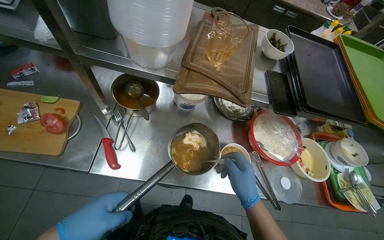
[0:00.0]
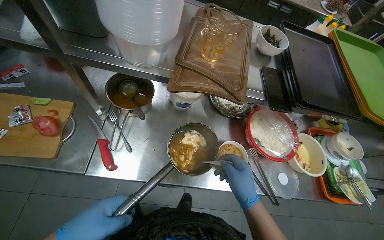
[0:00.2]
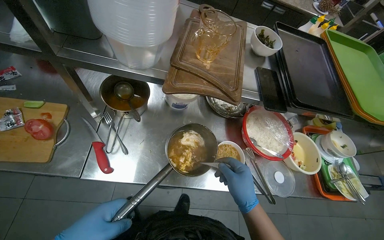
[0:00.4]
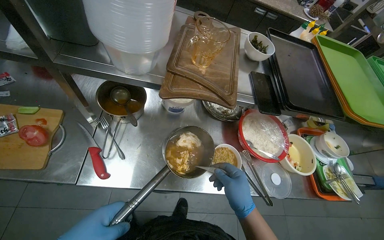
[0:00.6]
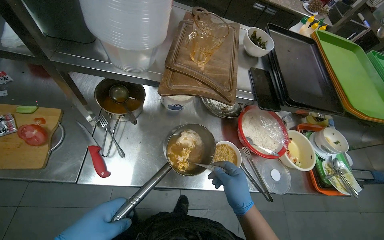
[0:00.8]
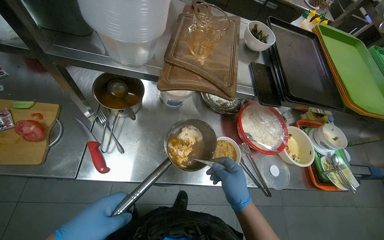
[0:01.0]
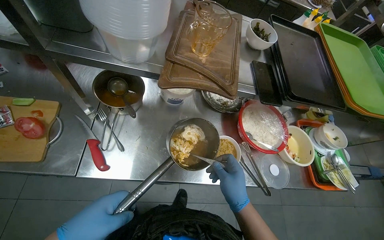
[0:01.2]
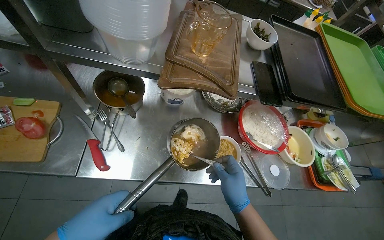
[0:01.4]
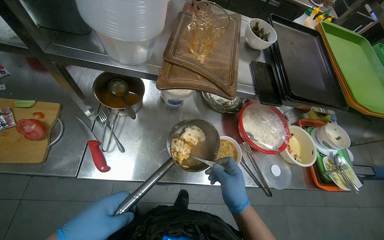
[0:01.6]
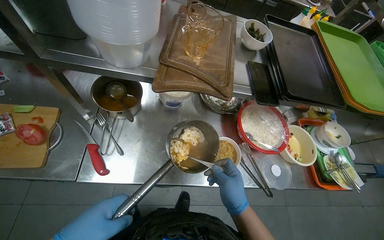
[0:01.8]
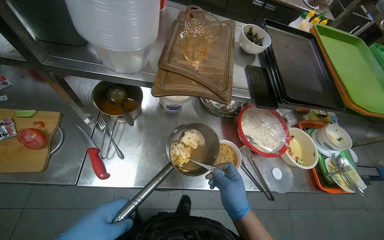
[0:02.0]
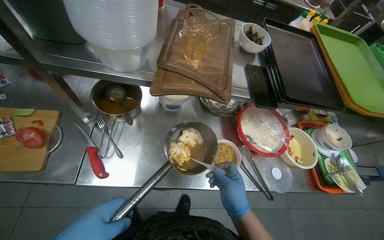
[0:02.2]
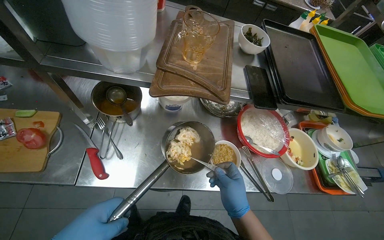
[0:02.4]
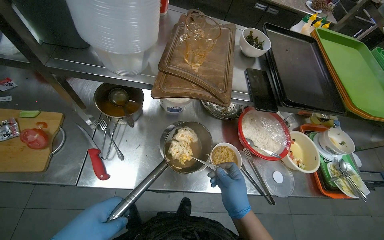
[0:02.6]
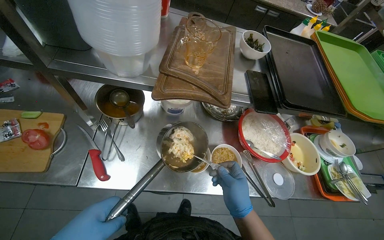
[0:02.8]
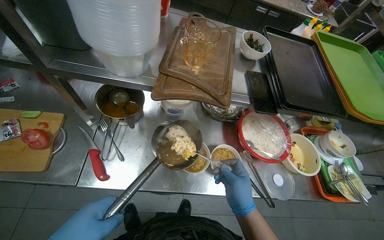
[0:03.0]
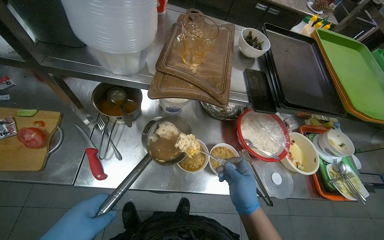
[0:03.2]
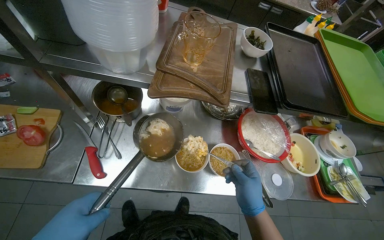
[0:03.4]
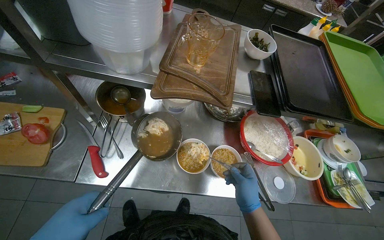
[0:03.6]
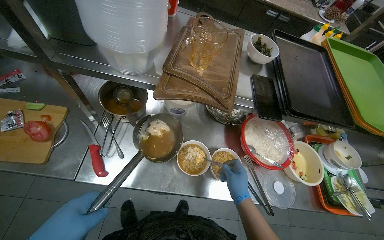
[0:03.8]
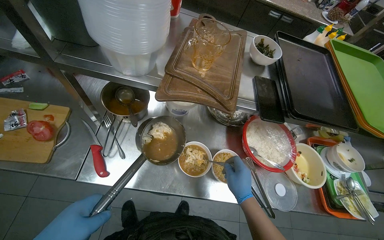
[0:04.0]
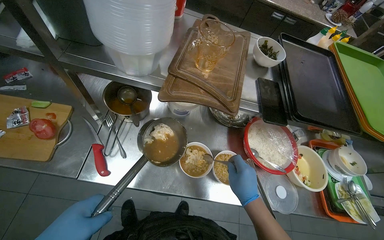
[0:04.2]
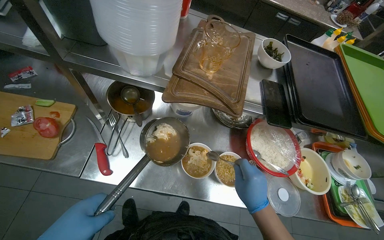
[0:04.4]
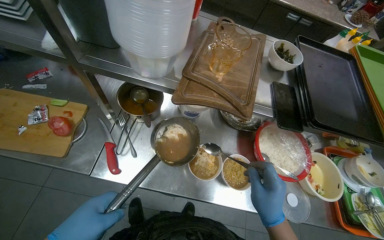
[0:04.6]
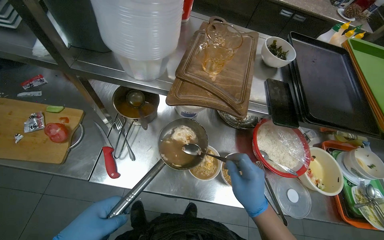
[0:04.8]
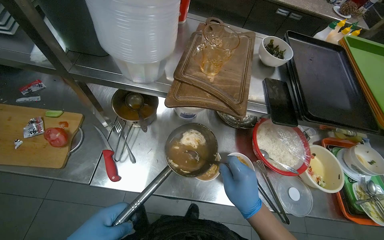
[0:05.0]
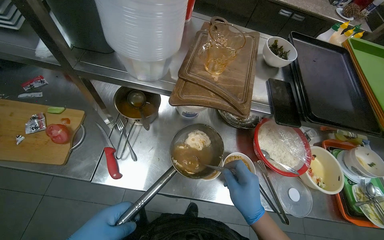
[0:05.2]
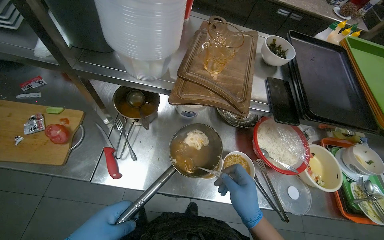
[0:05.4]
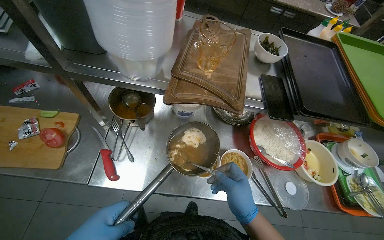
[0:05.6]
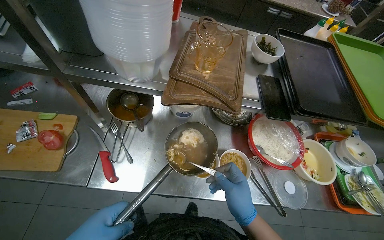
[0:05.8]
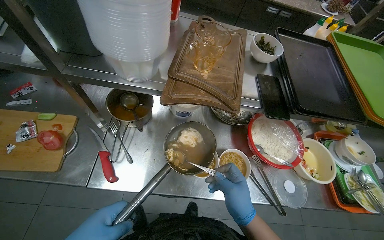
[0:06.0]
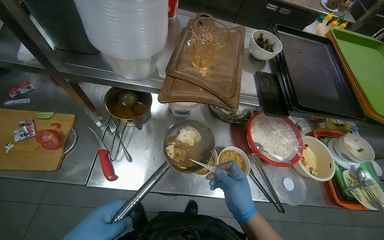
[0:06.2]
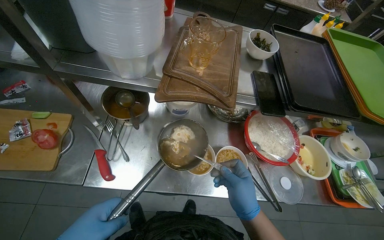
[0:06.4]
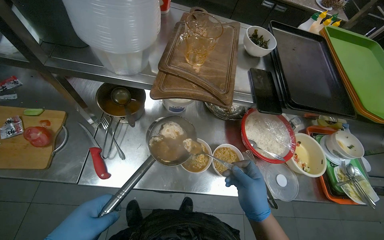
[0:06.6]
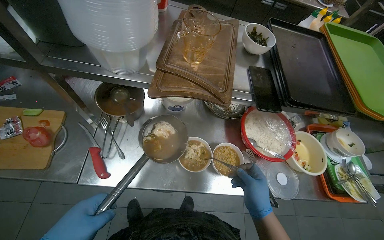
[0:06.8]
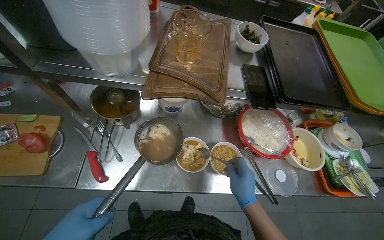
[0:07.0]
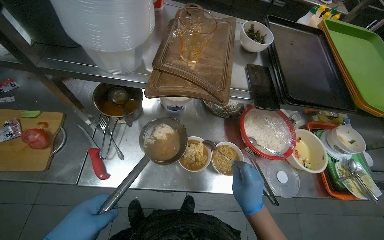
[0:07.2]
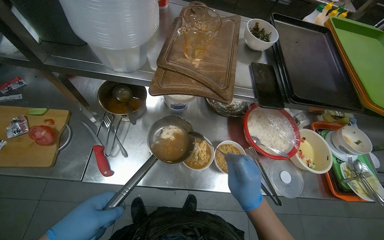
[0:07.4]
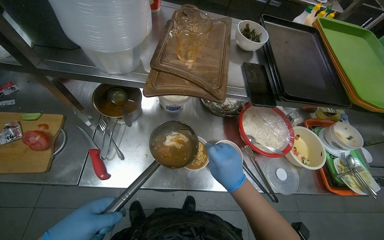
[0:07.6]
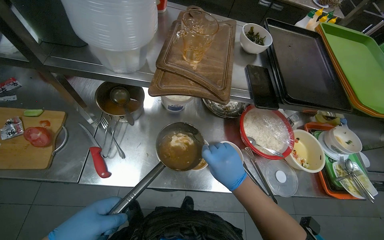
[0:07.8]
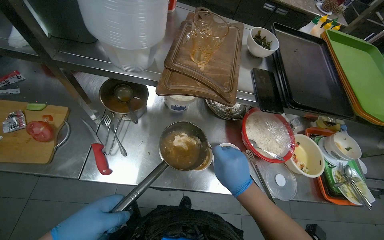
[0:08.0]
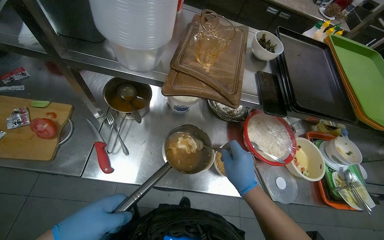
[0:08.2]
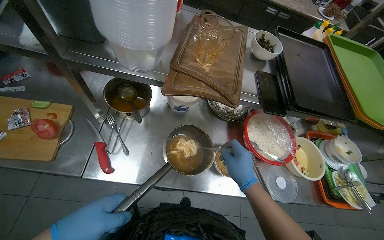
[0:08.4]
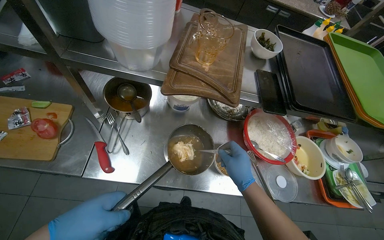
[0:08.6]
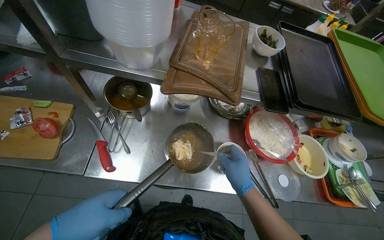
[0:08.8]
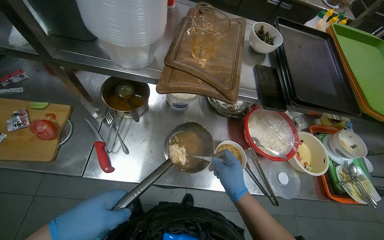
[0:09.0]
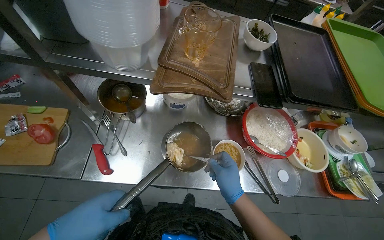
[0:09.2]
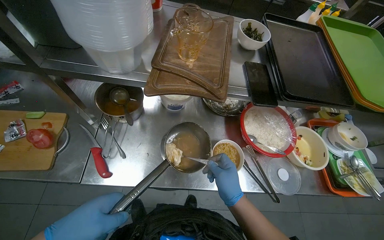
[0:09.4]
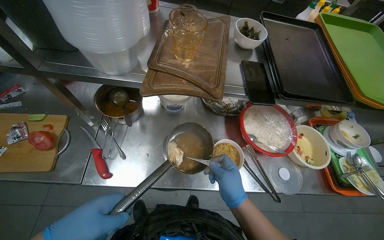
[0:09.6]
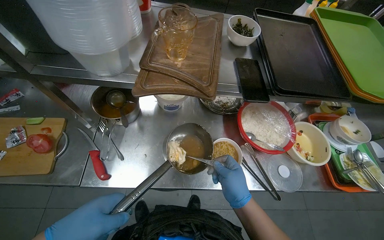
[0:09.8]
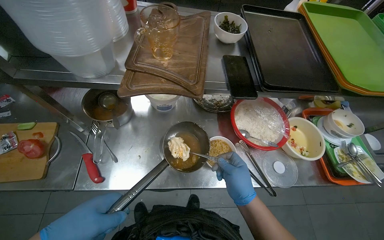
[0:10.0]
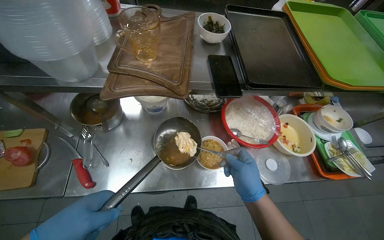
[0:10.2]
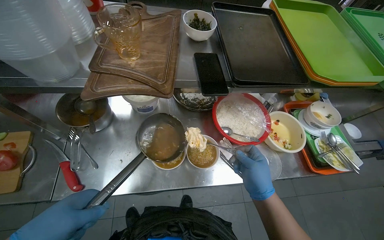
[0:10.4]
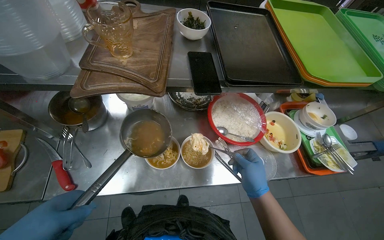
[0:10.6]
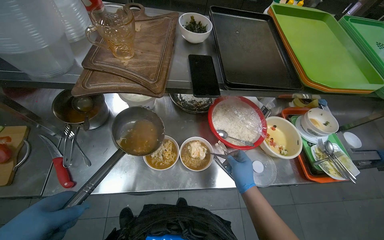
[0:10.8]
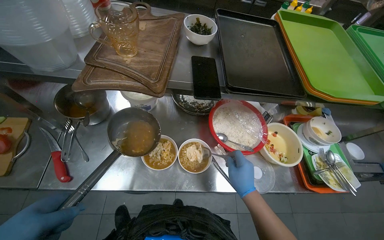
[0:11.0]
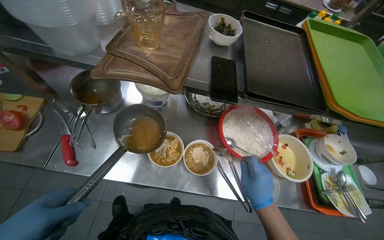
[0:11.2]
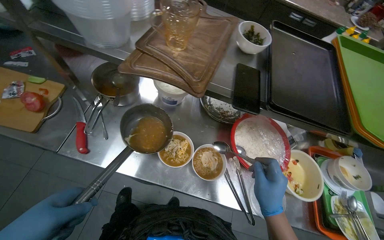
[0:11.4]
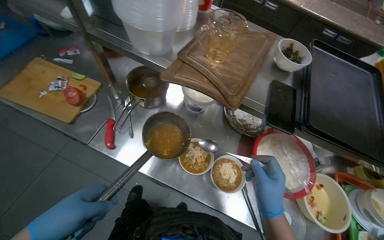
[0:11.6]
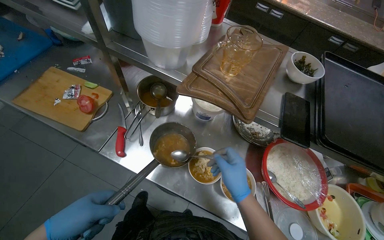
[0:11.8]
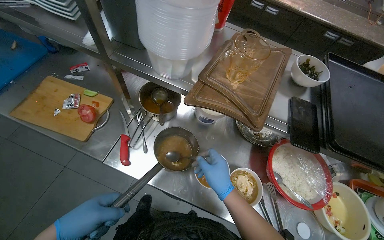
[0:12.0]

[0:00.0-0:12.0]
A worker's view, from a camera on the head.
Job: preparing food.
The whole recording: Placing prepared meal into white dish. The worker places the prepared meal into a white dish.
0:09.0 to 0:10.4: The right hand is displaced to the right by roughly 15 cm.
0:10.4 to 0:12.0: The wearer's head swings approximately 25 degrees to the left. The right hand is displaced to the left by about 25 cm, and goes farther from the camera and returns, about 5 cm each way.

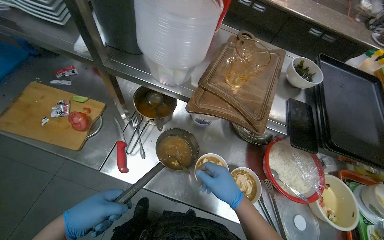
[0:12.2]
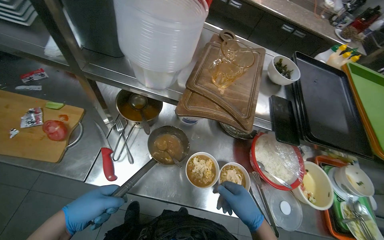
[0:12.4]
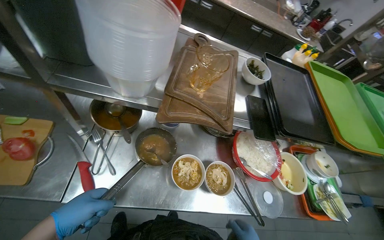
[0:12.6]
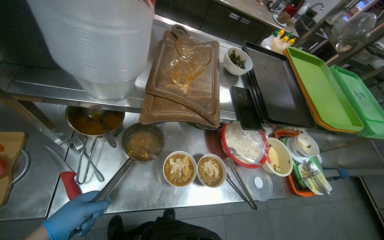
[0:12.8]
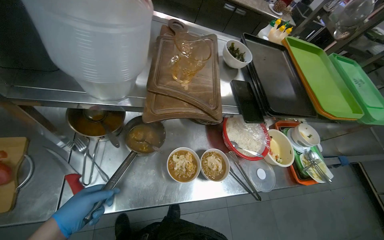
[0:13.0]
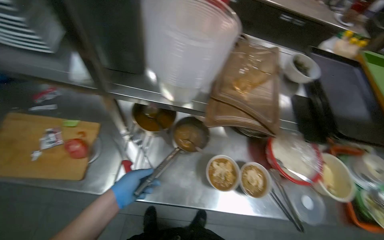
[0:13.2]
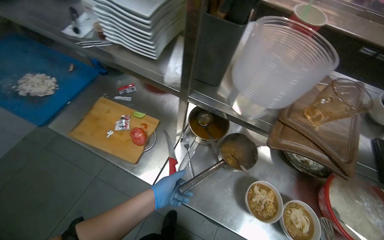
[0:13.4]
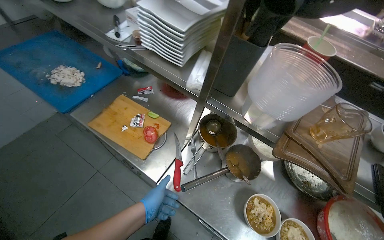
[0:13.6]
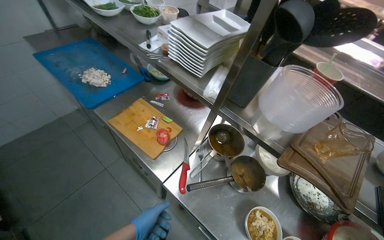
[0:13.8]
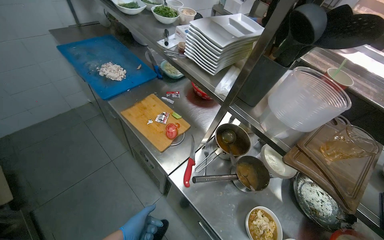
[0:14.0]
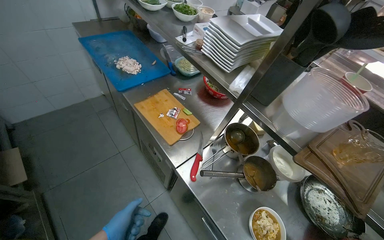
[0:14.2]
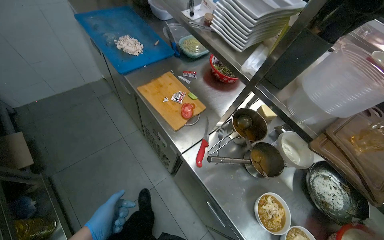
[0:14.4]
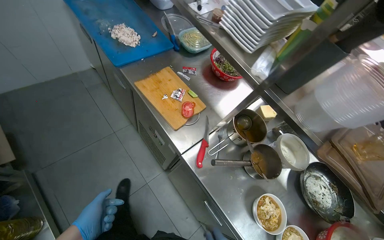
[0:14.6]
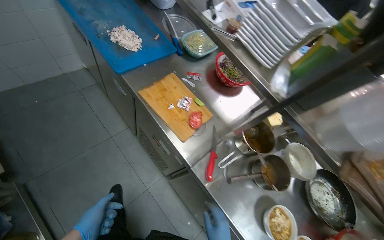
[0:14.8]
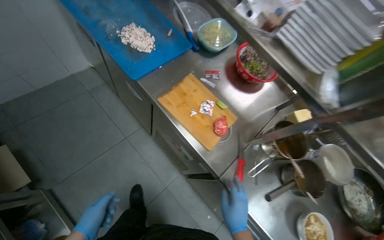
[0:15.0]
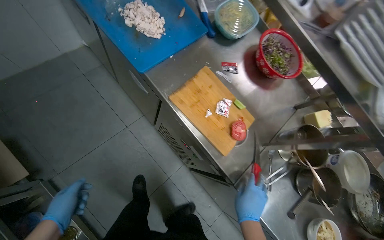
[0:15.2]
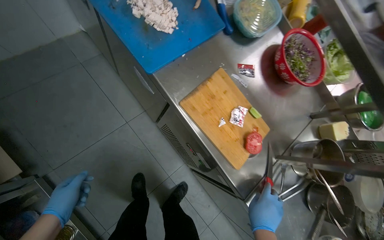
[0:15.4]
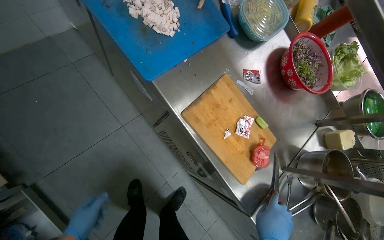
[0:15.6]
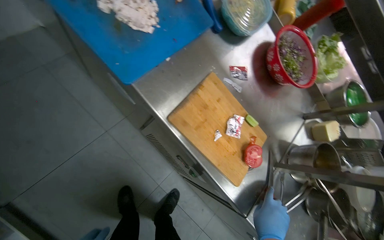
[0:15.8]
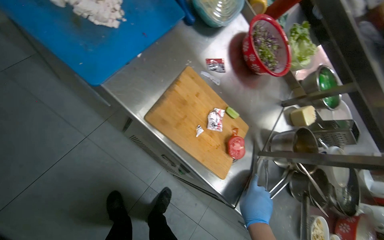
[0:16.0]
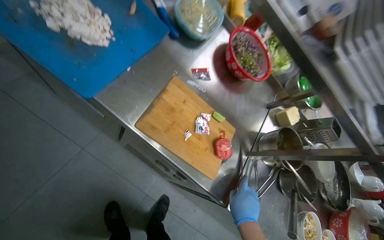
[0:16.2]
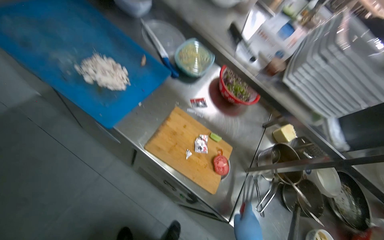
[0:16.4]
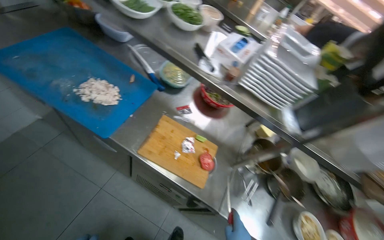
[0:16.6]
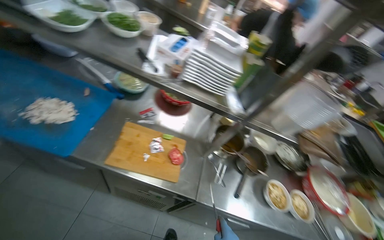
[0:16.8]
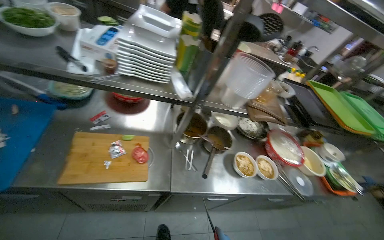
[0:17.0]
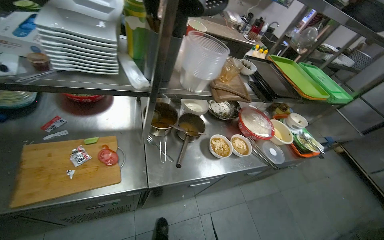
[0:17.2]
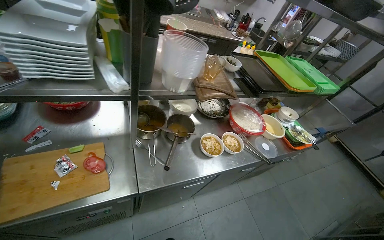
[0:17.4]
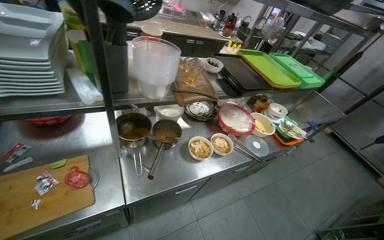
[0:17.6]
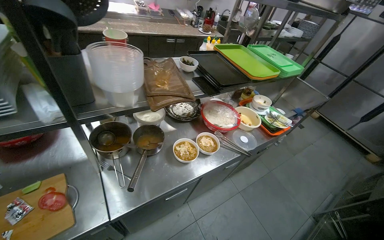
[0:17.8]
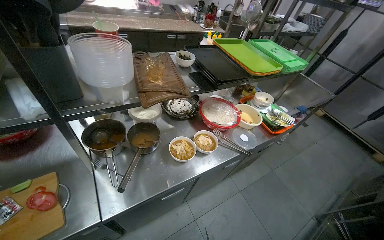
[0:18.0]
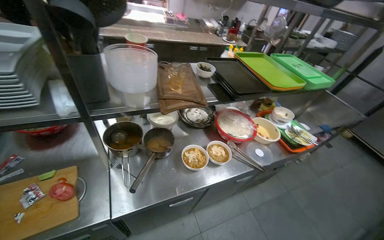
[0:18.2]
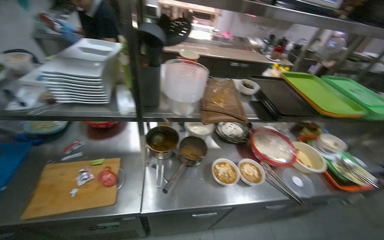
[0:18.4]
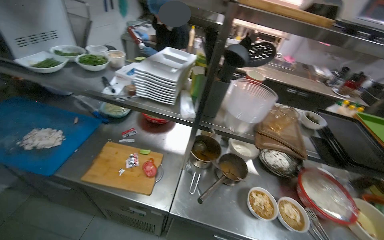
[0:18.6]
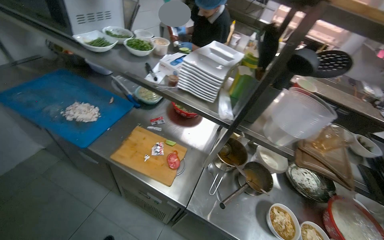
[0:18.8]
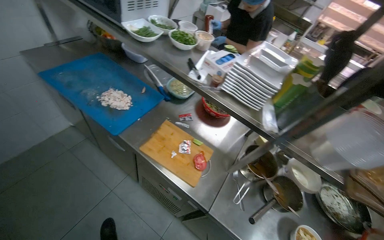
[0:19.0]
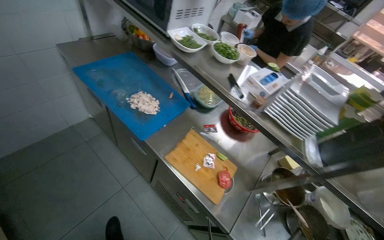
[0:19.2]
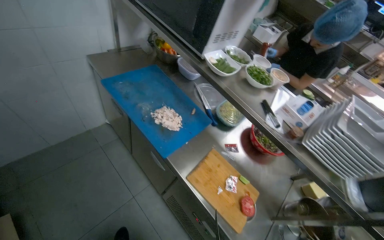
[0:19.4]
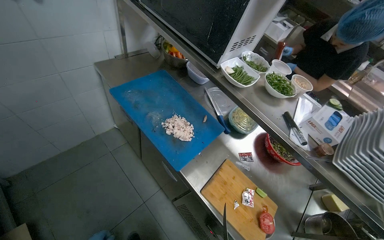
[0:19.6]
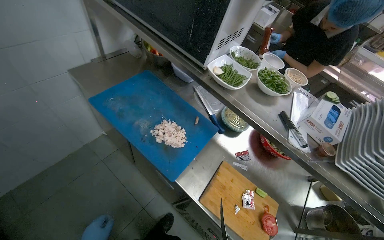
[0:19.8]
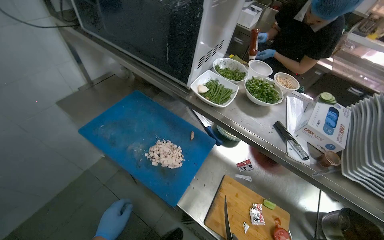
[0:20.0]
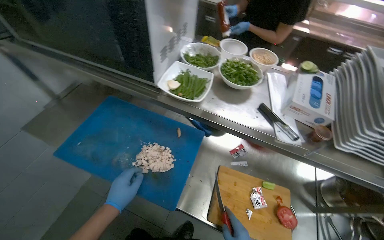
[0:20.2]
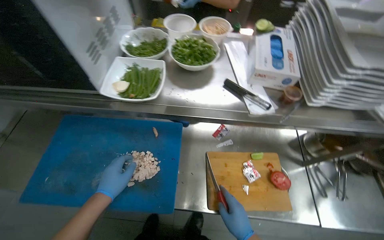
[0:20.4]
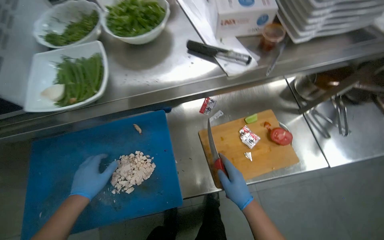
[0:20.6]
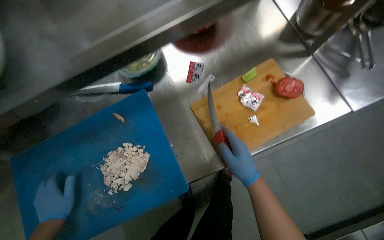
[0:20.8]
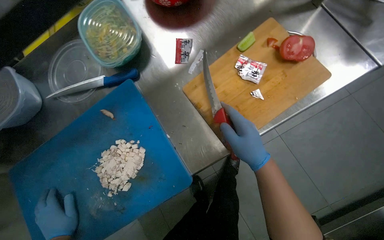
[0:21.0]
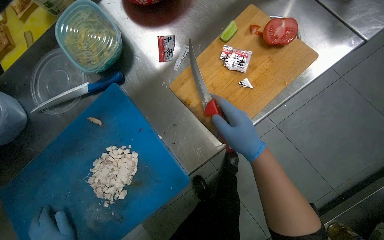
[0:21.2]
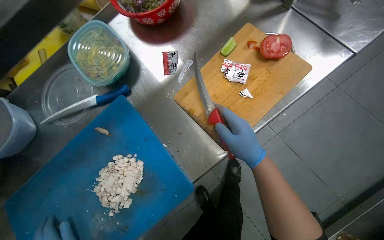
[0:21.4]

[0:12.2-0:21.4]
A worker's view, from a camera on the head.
Job: preparing food.
The whole recording: Placing prepared meal into white dish. The worker places the prepared meal into a white dish.
0:12.2 to 0:13.8: The head rotates roughly 25 degrees to the left.
0:13.8 to 0:15.2: The camera travels approximately 50 cm. The wearer looks approximately 20 degrees further downward.
0:15.2 to 0:16.8: The head turns to the right by approximately 35 degrees.
0:18.4 to 0:19.8: The head travels some 70 cm. The wearer looks approximately 50 degrees further to the left.
0:19.8 to 0:21.4: The view tips downward by roughly 20 degrees. The scene turns roughly 80 degrees counterclockwise in the picture.
